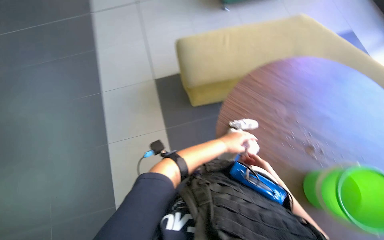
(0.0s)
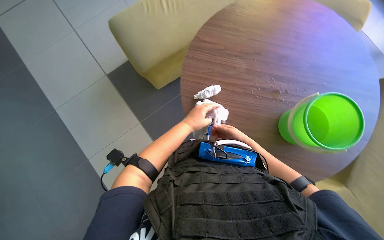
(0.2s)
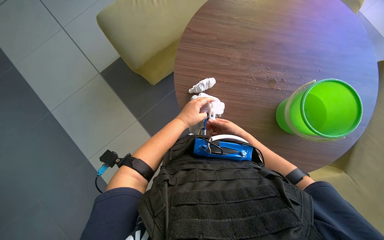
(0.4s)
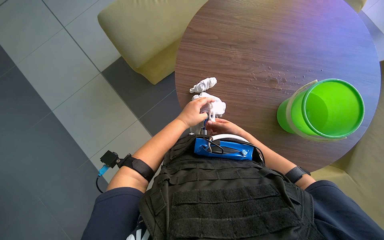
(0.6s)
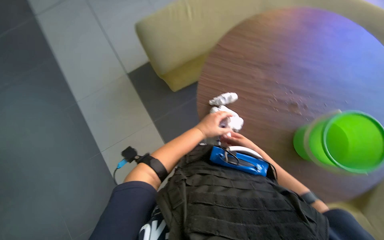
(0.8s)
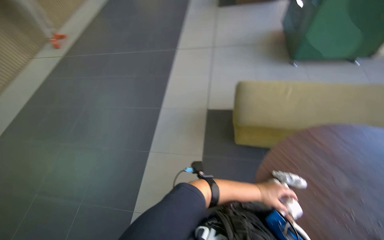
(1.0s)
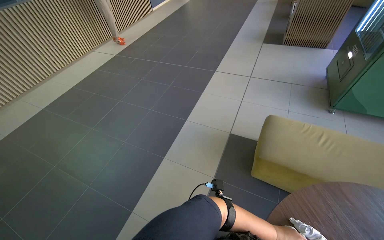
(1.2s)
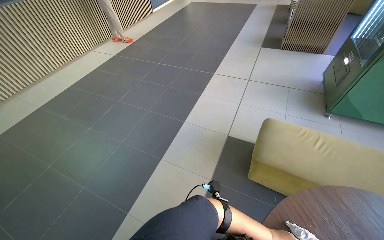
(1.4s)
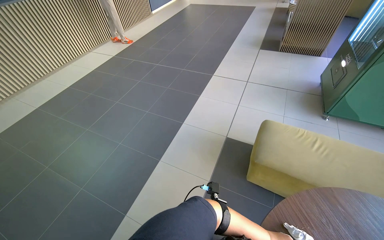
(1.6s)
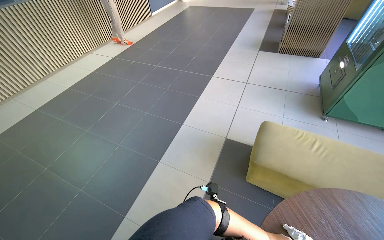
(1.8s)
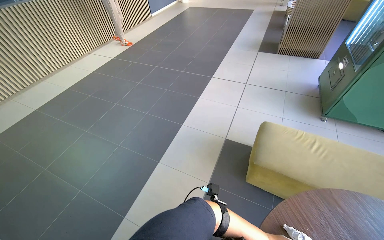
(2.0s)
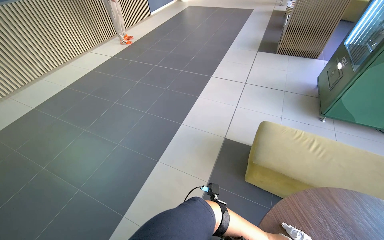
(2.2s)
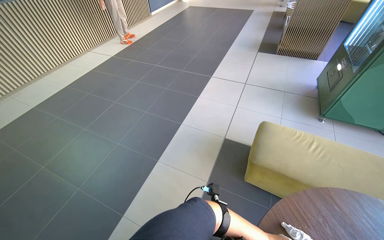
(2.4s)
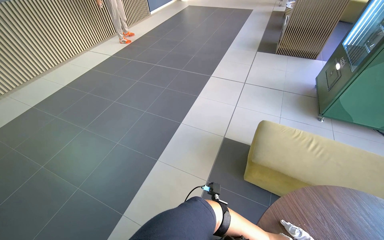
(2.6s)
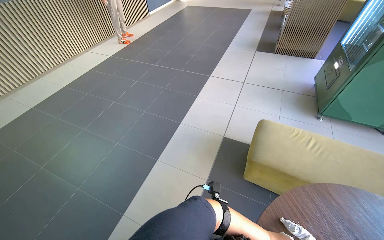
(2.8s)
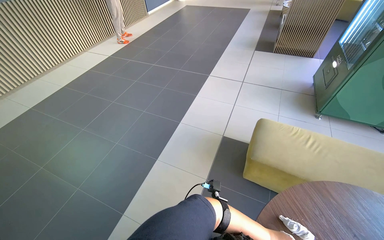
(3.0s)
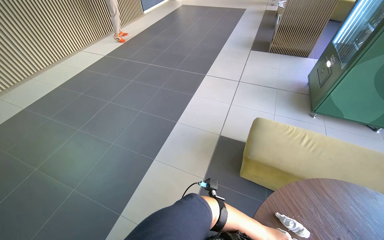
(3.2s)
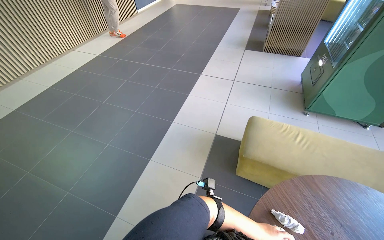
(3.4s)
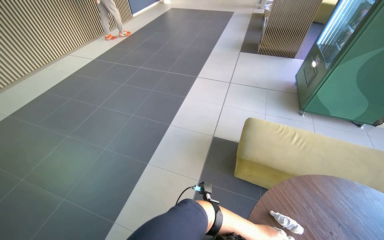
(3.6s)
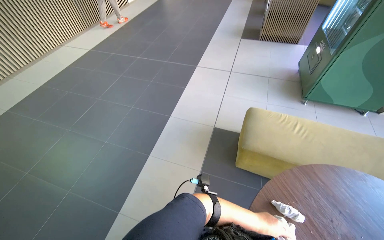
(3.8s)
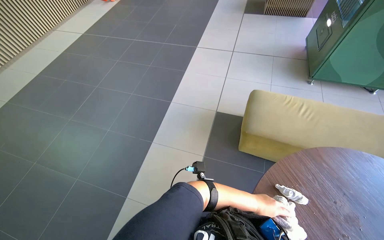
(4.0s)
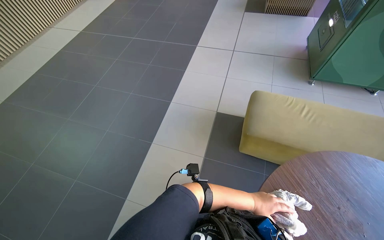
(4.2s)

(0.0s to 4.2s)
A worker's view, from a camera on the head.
Job: preparing cleaning supplies.
The whole recording: Preparing squeegee and cloth. The worker attaches a cloth to the squeegee tool, then dips it into the bucket and wrings it out.
0.0s - 1.4s: The head turns to the left by approximately 40 degrees. The camera pitches upward, by roughly 15 degrees.

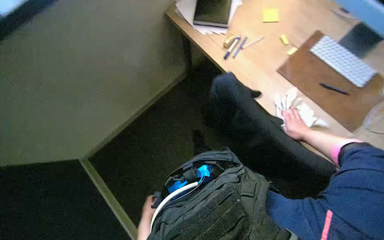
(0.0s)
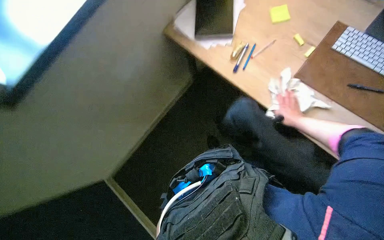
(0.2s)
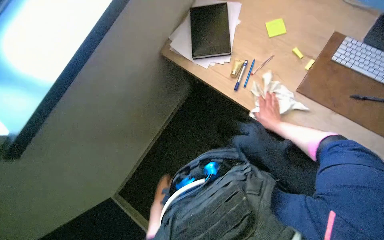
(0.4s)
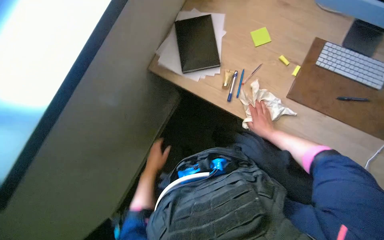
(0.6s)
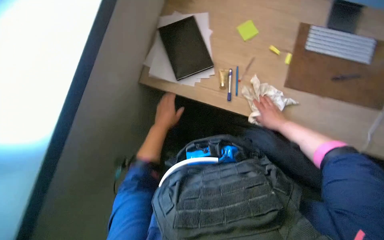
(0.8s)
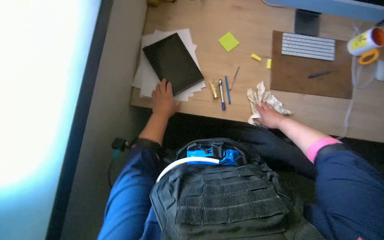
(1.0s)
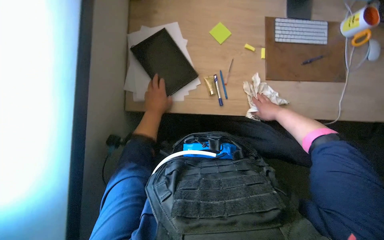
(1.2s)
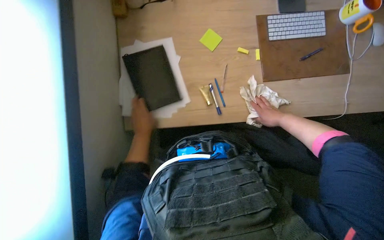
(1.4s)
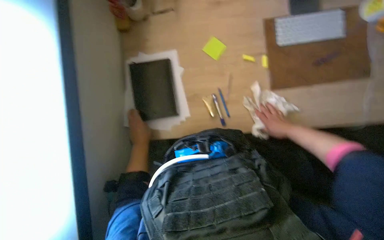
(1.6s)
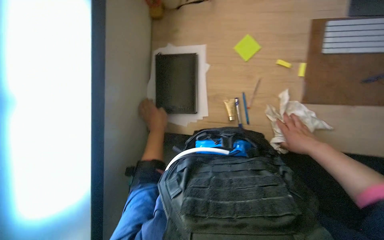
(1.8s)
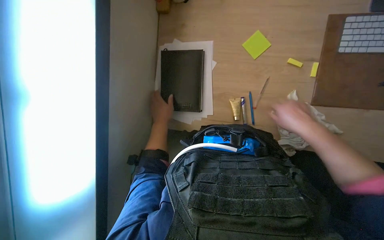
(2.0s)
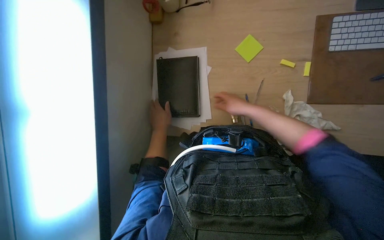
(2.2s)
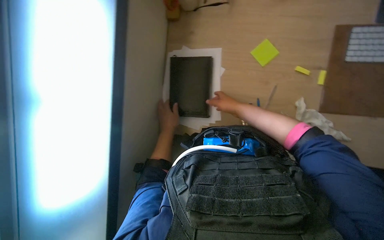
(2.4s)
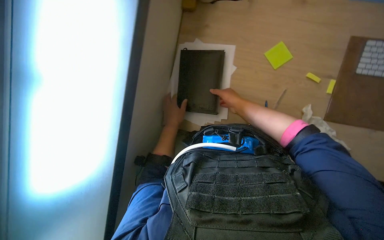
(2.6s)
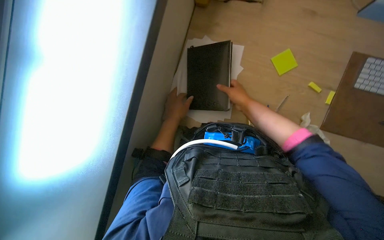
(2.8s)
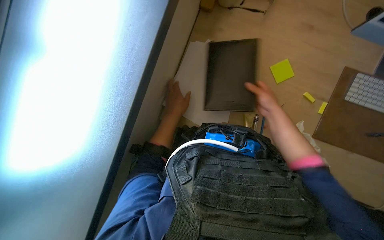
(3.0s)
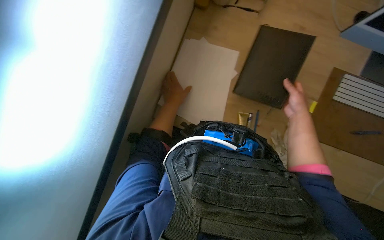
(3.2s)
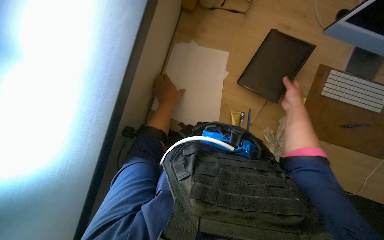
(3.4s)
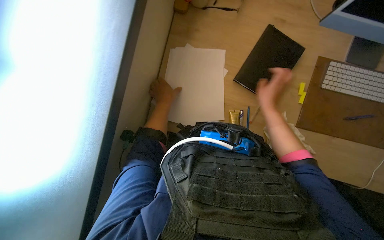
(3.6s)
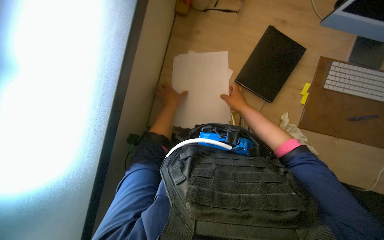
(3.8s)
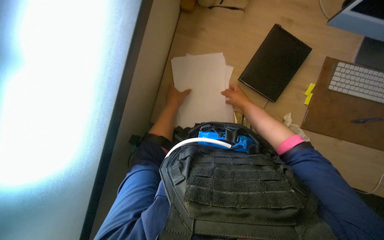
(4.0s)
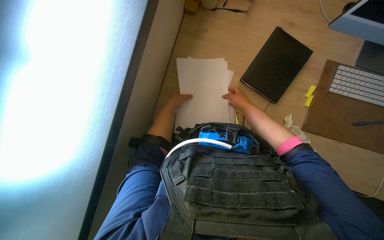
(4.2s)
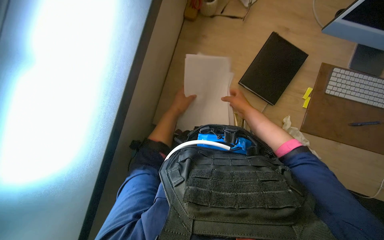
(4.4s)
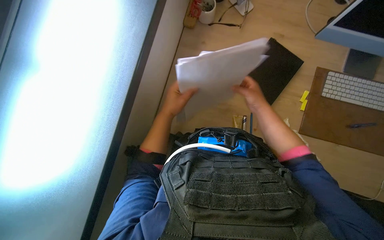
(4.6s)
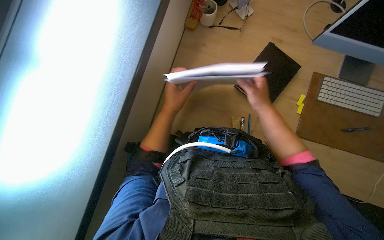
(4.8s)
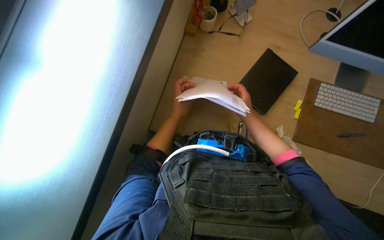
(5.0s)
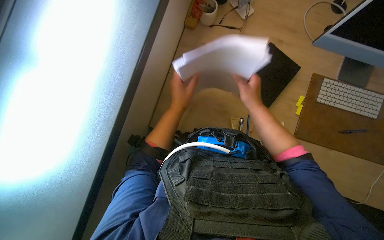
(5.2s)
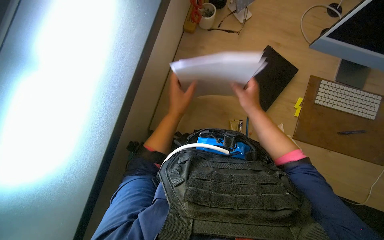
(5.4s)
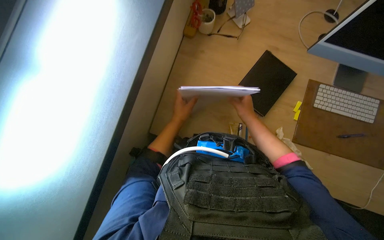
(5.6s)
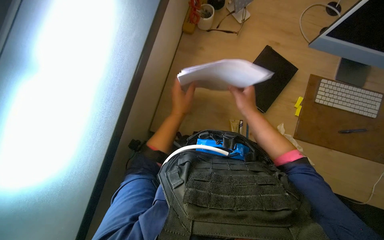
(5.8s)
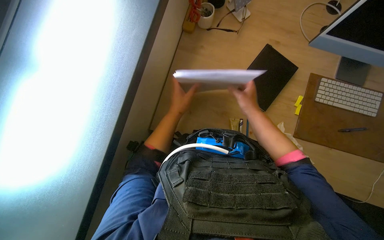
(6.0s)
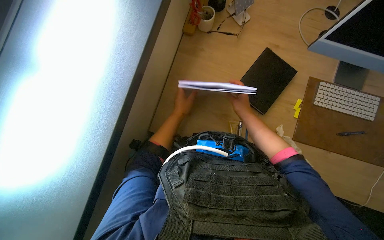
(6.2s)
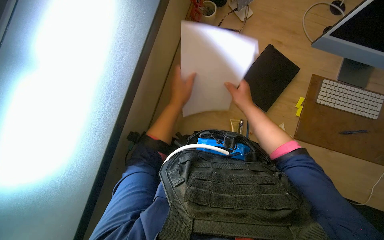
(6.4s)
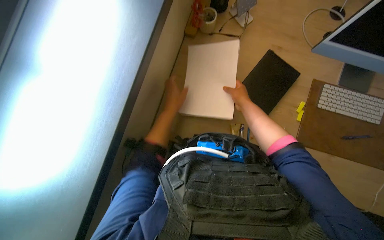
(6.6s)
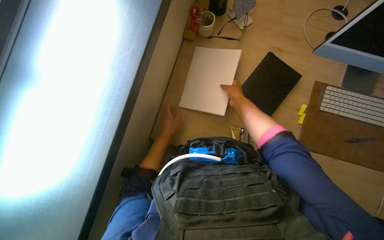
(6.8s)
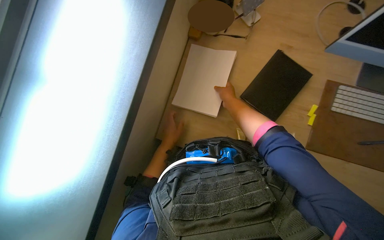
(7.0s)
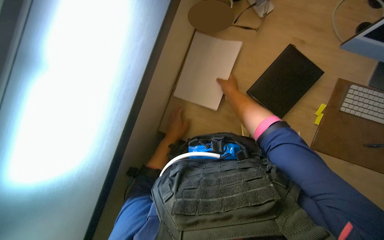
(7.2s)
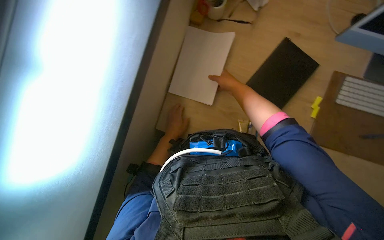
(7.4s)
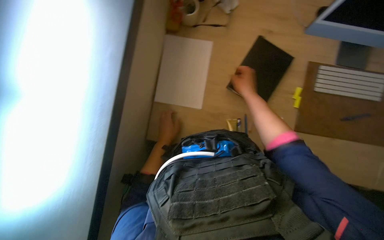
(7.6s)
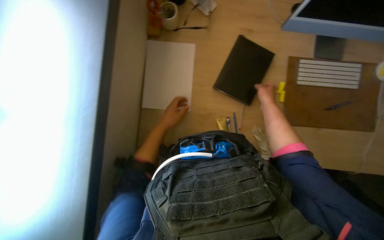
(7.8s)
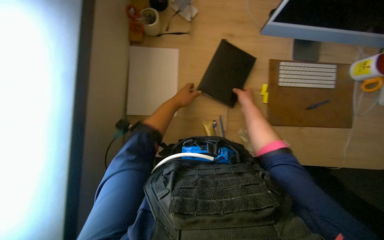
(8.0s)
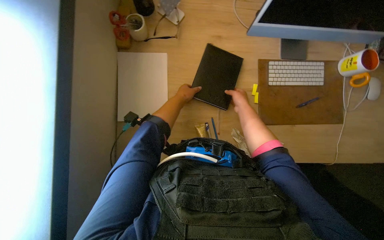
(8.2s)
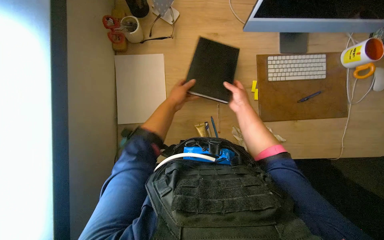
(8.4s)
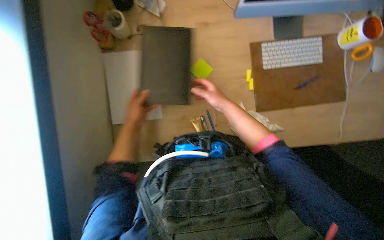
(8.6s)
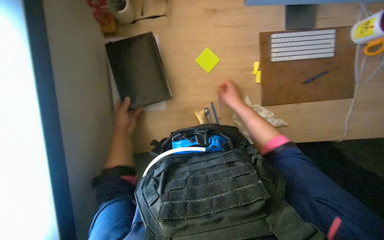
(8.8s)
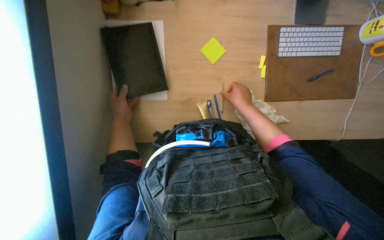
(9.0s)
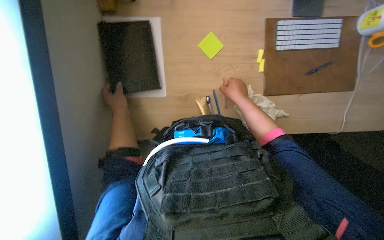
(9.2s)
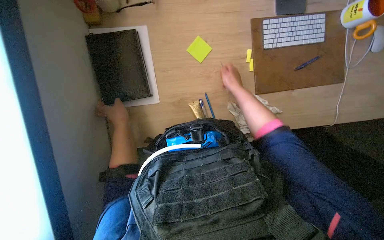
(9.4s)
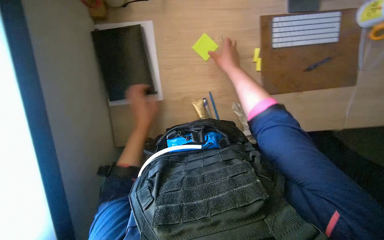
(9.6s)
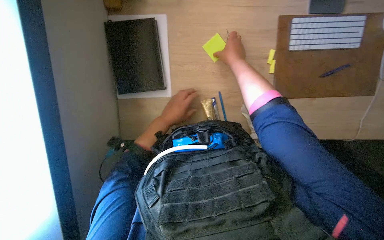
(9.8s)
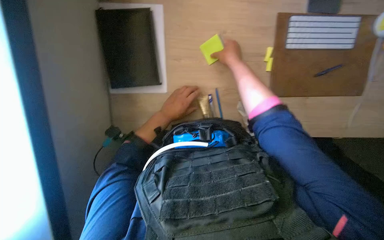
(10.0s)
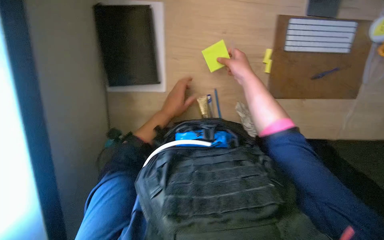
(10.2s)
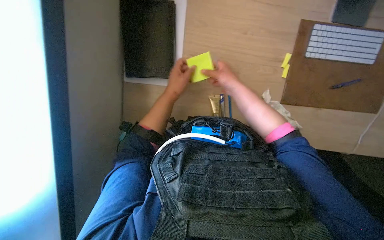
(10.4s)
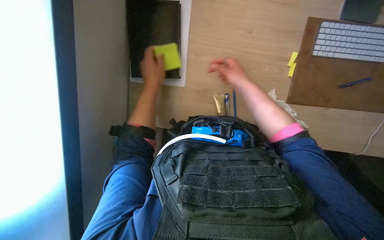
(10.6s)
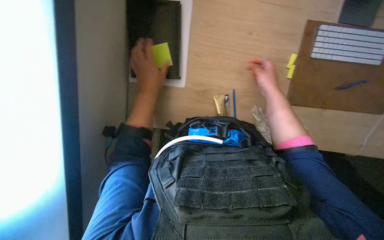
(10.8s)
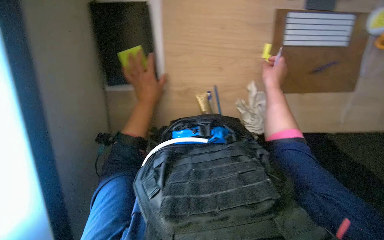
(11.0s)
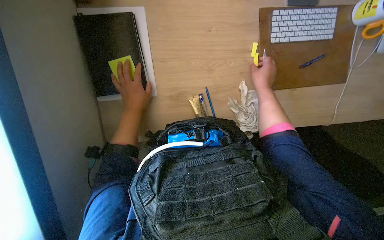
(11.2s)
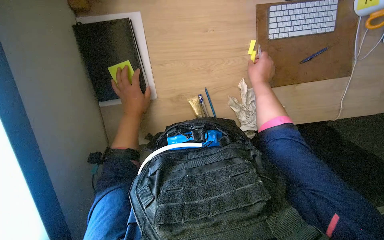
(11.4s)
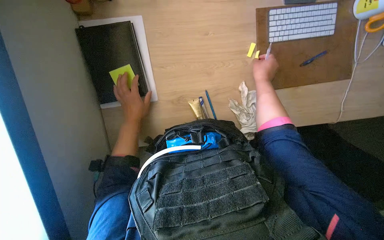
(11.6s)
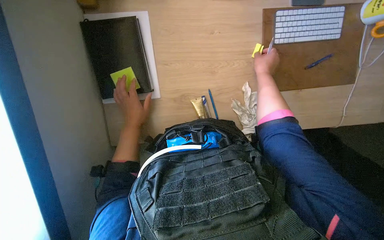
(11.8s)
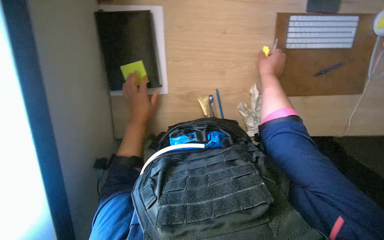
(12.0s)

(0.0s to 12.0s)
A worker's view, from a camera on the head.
Job: organizing items.
The whole recording: Organizing office desk items. The worker organizes papers, a tablet, sticky notes, and pens on the desk.
0.0s - 1.6s: The camera is carried some 50 cm. Everything in view rotates roughly 50 degrees counterclockwise.
1.6s - 3.0s: The scene rotates clockwise by roughly 30 degrees. The right hand shifts about 30 cm up the picture and to the left, and reaches some 15 cm nearer to the camera, then returns.
4.4s - 6.0s: The right hand moves nearer to the camera, approximately 10 cm.
6.0s - 7.6s: The left hand shifts roughly 10 cm down the picture.
7.6s - 9.0s: The left hand moves up the picture, roughly 10 cm. Meanwhile the right hand swings left and right, approximately 15 cm each way, with 2 reversals.
9.0s - 10.4s: The right hand travels to the left by roughly 10 cm, and travels up the picture and back again, about 15 cm each way. Meanwhile the left hand moves to the right, roughly 15 cm.
10.4s - 12.0s: The right hand is displaced to the right by approximately 15 cm.

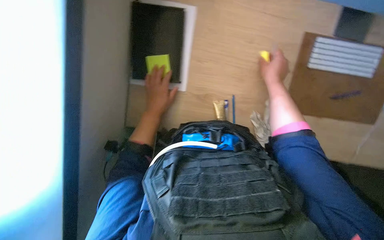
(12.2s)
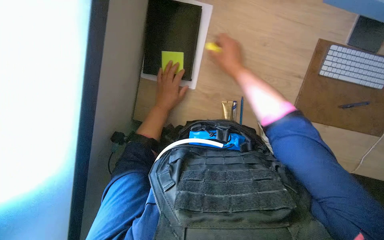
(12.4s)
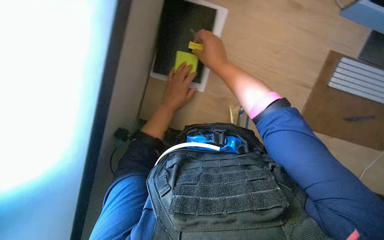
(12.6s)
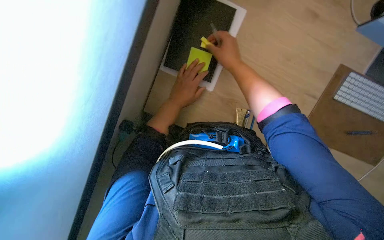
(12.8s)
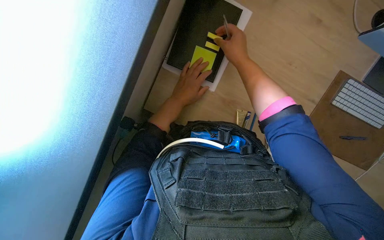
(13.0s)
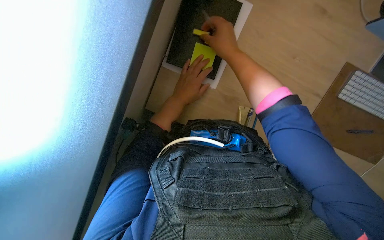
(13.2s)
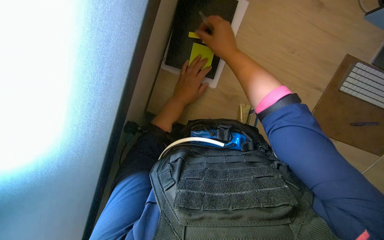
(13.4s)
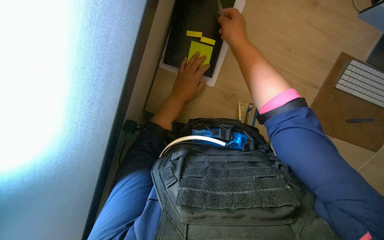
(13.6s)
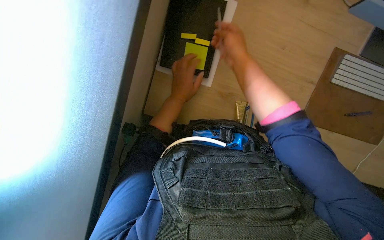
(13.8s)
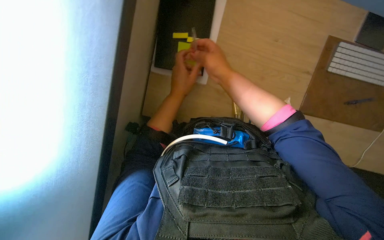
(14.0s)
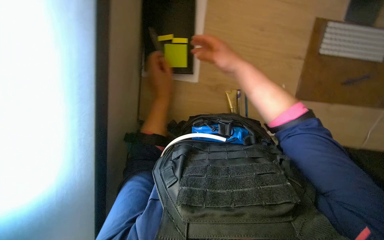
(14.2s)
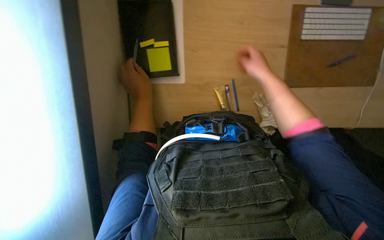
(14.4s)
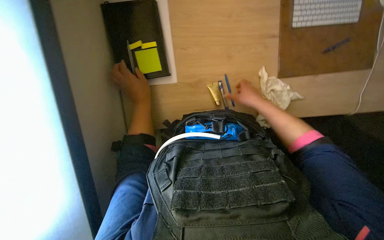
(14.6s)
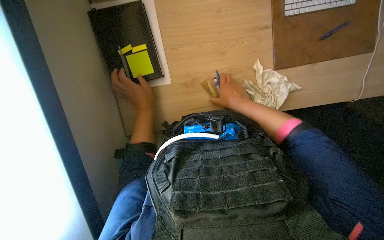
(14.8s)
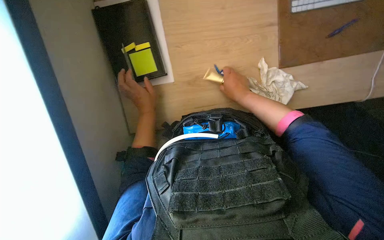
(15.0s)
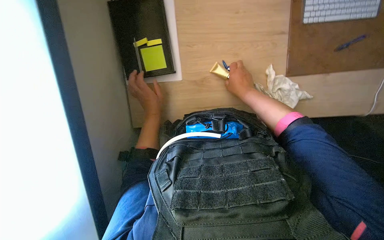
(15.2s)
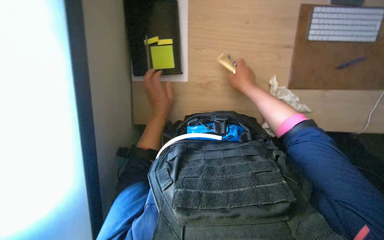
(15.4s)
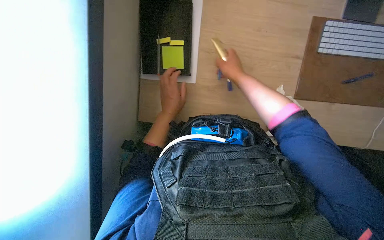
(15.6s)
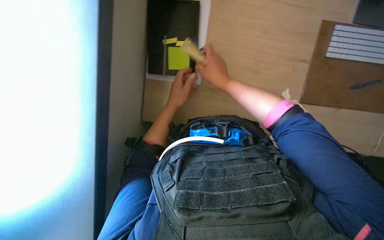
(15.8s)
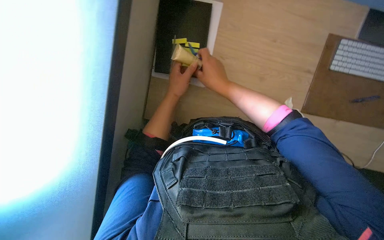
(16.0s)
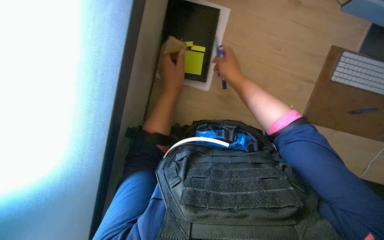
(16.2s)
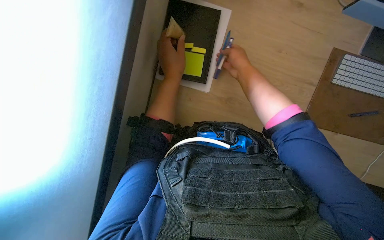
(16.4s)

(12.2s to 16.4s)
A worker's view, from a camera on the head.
Job: organizing items.
The whole recording: Organizing office desk items. The worker organizes papers, a tablet, sticky notes, and pens on the desk.
12.2s - 13.6s: The right hand shifts approximately 25 cm to the left and up the picture.
13.6s - 15.0s: The right hand moves down the picture and farther from the camera, some 20 cm. The left hand heads farther from the camera, covering roughly 10 cm.
15.0s - 16.4s: The scene turns about 25 degrees clockwise in the picture. The left hand goes some 15 cm nearer to the camera. Meanwhile the right hand heads up the picture and nearer to the camera, covering approximately 20 cm.
